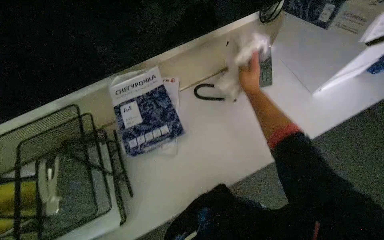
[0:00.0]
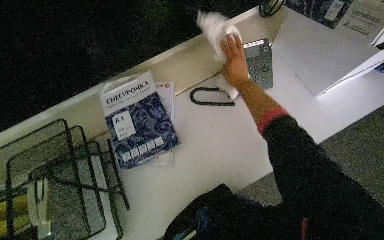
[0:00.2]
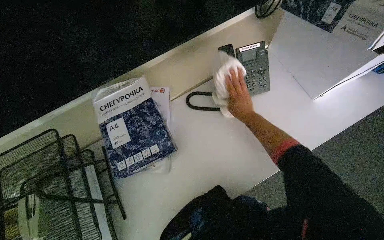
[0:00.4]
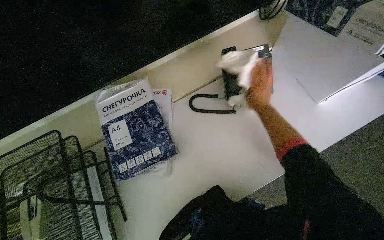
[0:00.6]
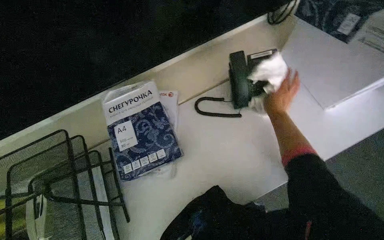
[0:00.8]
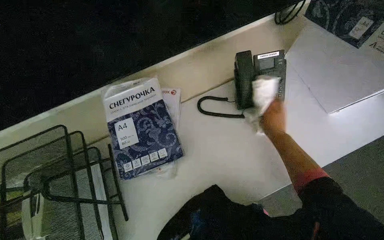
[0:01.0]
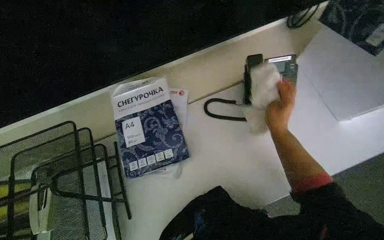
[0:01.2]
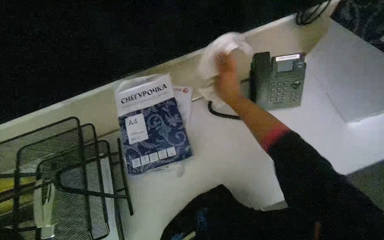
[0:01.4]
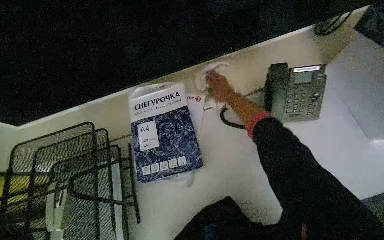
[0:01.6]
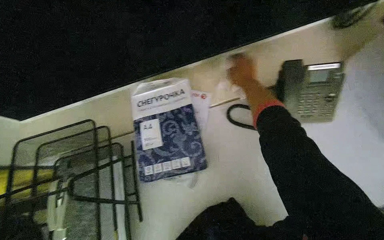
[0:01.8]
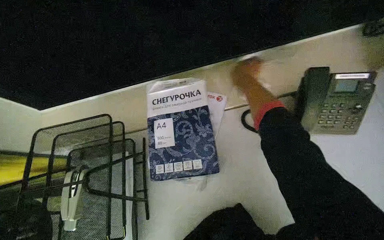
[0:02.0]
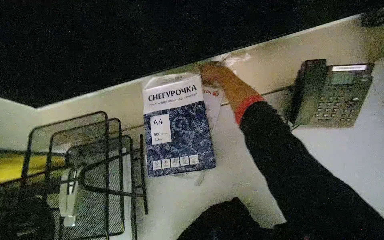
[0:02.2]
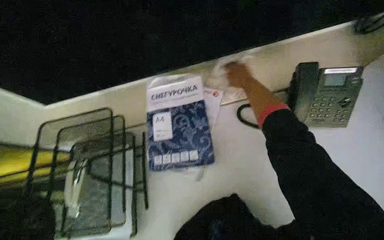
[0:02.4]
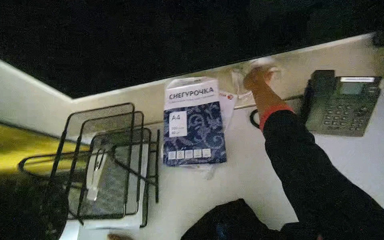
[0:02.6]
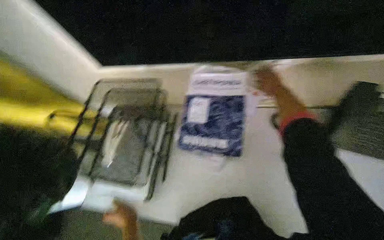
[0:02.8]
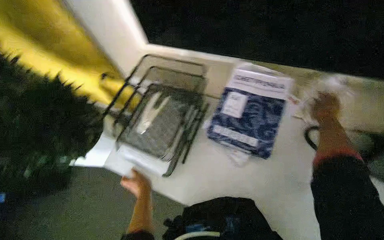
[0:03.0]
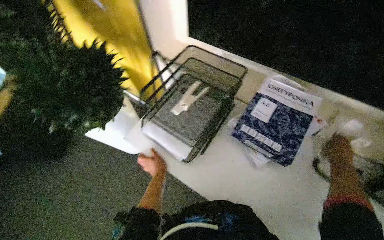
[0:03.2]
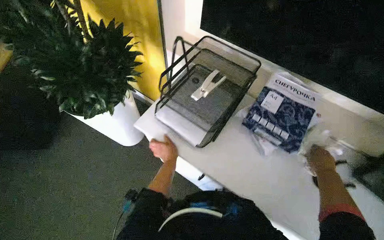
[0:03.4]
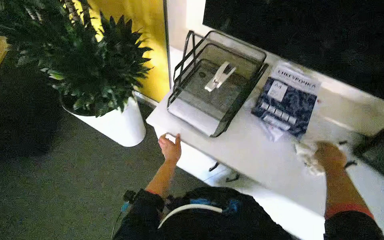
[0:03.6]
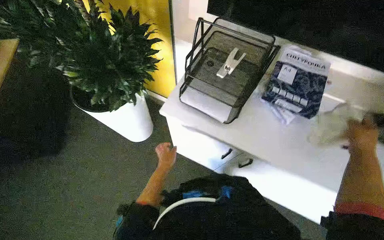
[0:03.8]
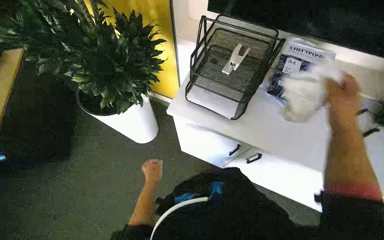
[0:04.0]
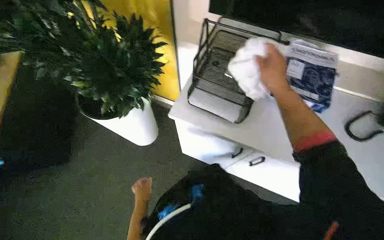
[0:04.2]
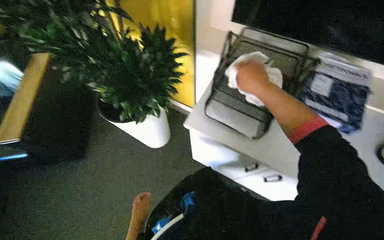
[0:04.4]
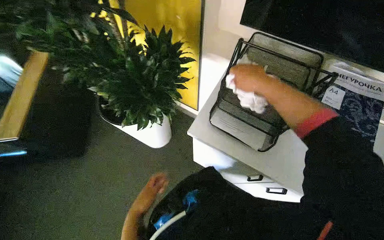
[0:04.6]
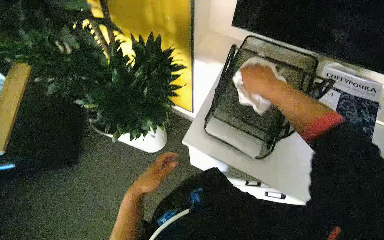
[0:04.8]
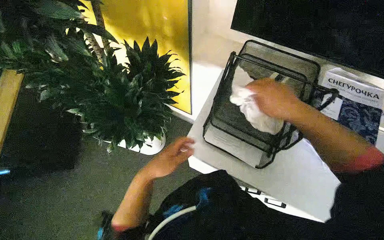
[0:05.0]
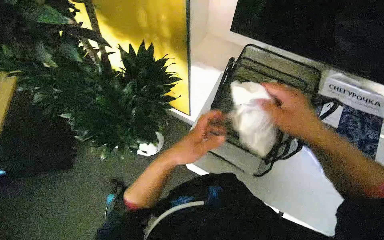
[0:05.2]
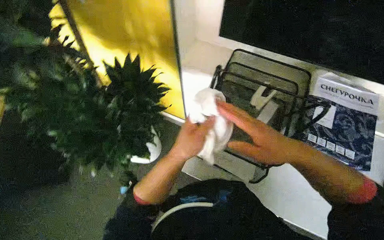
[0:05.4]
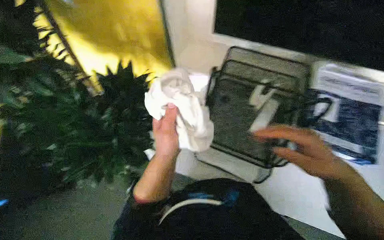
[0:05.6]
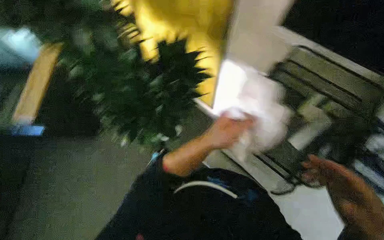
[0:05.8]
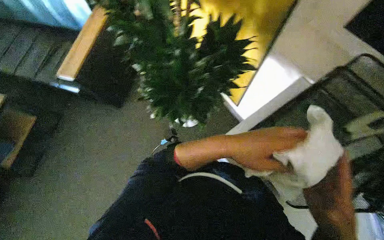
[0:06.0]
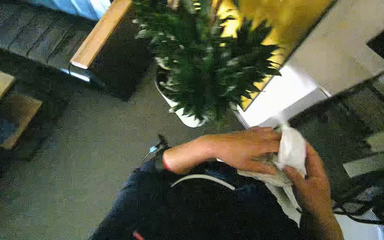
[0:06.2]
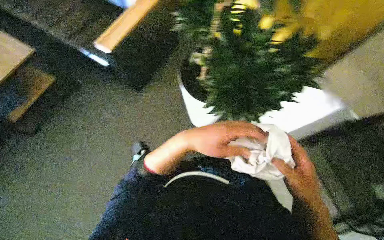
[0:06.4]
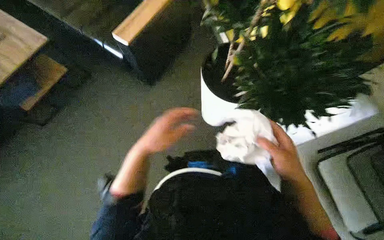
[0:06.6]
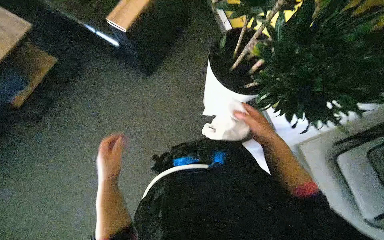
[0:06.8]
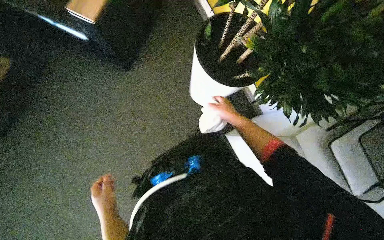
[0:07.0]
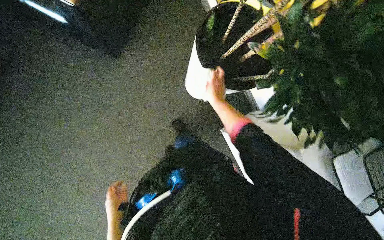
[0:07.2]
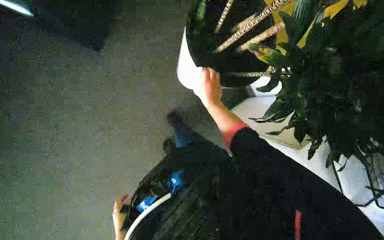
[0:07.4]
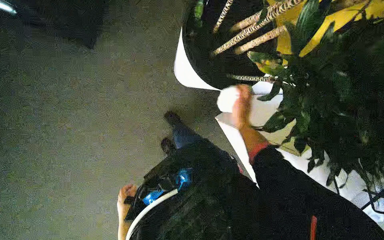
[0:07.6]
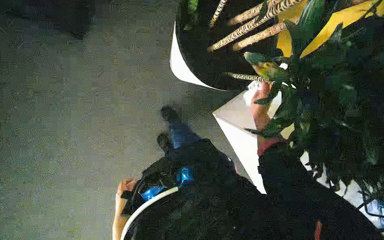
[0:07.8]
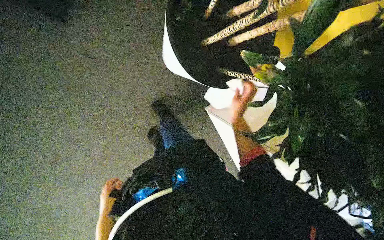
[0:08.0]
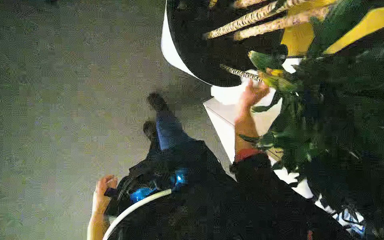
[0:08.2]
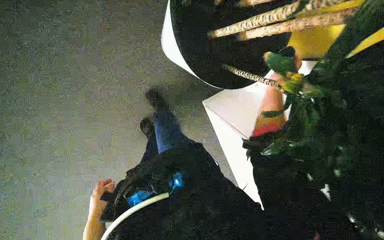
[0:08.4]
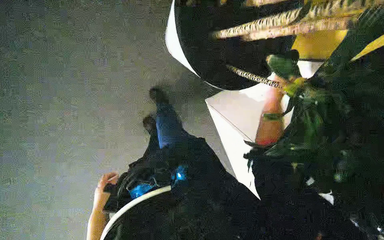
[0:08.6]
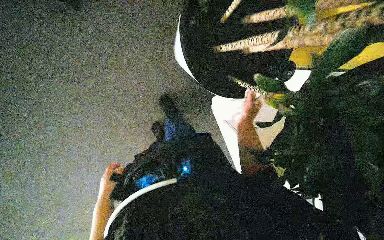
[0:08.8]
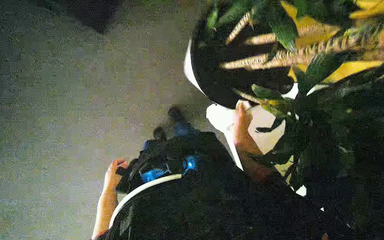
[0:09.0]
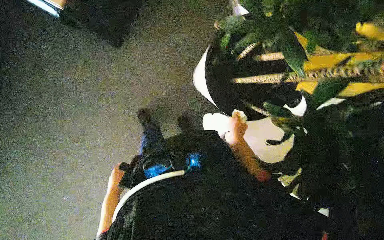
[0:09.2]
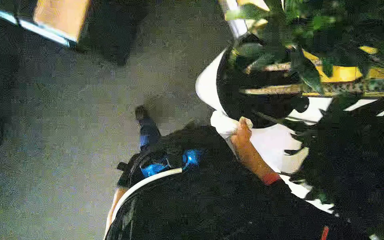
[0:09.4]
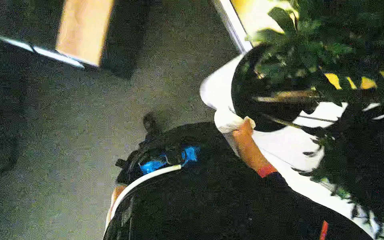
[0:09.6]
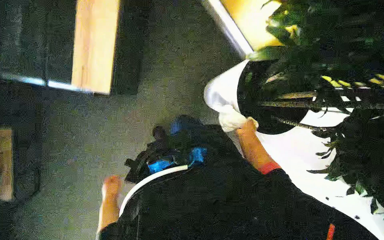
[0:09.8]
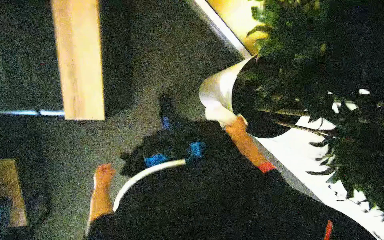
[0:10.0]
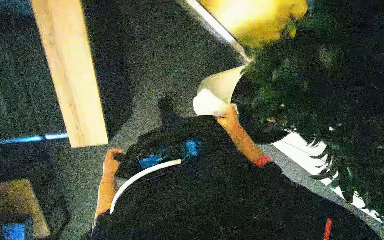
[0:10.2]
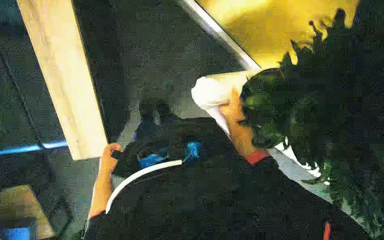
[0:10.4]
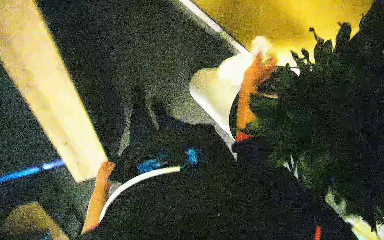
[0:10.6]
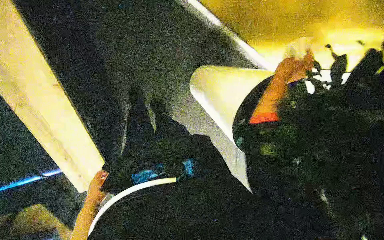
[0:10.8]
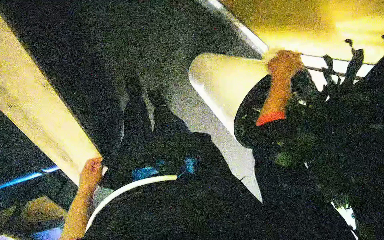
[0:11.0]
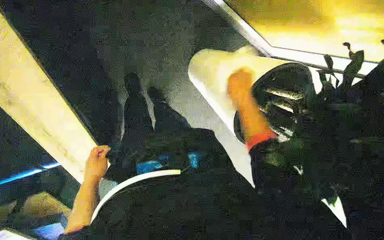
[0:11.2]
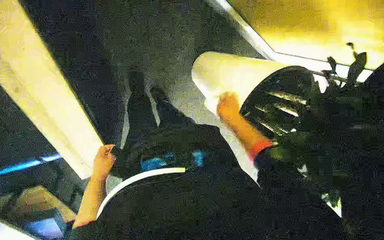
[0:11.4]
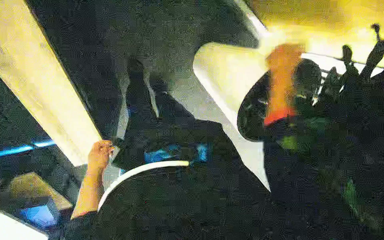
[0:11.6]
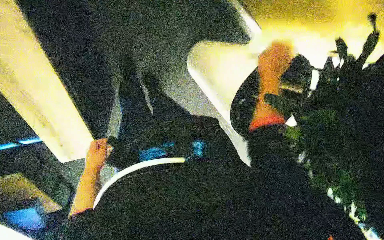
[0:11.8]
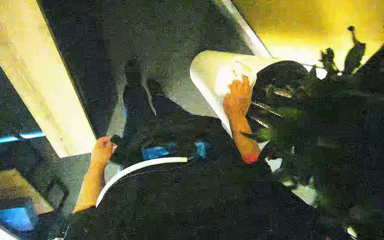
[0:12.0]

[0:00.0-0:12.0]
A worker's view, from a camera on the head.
Job: wiping surfaces.
The whole recording: Wiping office surfaces. The worker wipes various surfaces in the office, including a water dispenser, printer, desk, plant pot, wooden table, and couch.
0:00.0 to 0:01.6: The right hand travels to the left by about 20 cm, and goes down the picture and returns, approximately 5 cm each way.
0:01.6 to 0:03.0: The wearer's head swings approximately 40 degrees to the left.
0:03.0 to 0:04.4: The wearer moves to the left, approximately 40 cm.
0:04.4 to 0:06.0: The wearer looks roughly 30 degrees further to the left. The camera pitches downward, by approximately 15 degrees.
0:06.0 to 0:07.6: The wearer looks some 20 degrees further downward. The left hand moves to the left, approximately 60 cm; the right hand travels up the picture, farther from the camera and to the left by about 50 cm.
0:07.6 to 0:09.0: The right hand swings nearer and farther, about 15 cm each way, with 2 reversals; the left hand goes roughly 10 cm up the picture.
0:09.0 to 0:10.4: Both hands move up the picture, some 15 cm. The right hand reaches about 15 cm farther from the camera, then returns.
0:10.4 to 0:12.0: The right hand goes up and down the picture, some 15 cm each way, reversing 3 times. The left hand goes about 15 cm nearer to the camera, and goes down the picture and returns, about 10 cm each way.

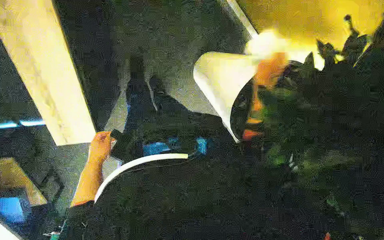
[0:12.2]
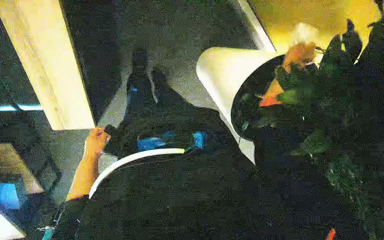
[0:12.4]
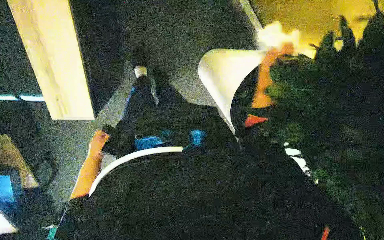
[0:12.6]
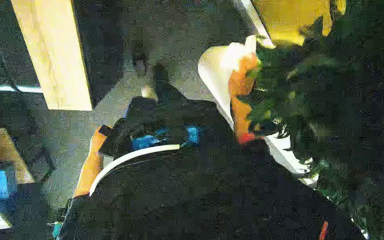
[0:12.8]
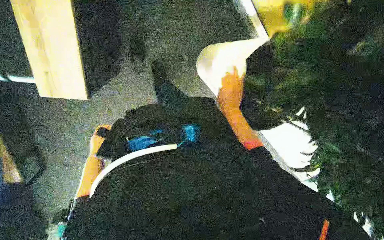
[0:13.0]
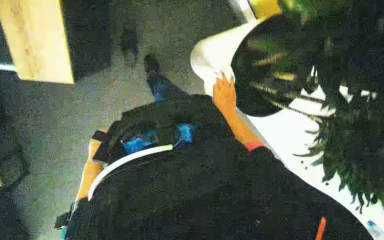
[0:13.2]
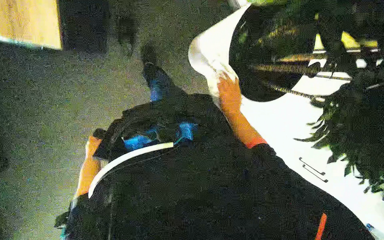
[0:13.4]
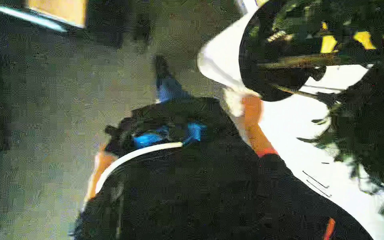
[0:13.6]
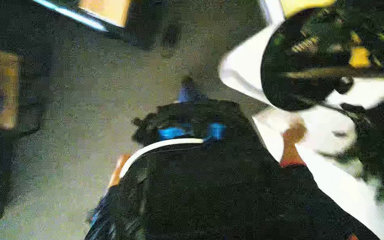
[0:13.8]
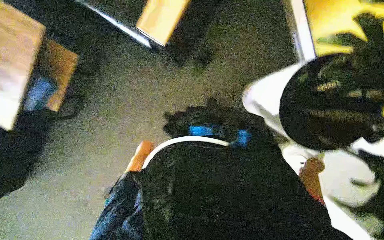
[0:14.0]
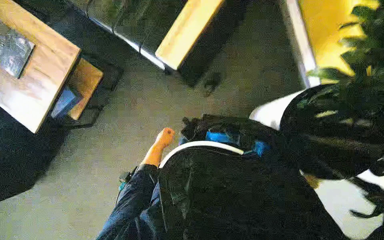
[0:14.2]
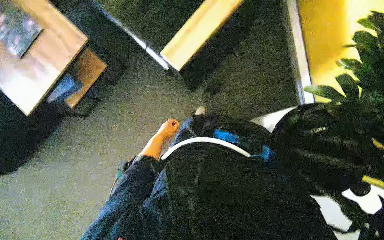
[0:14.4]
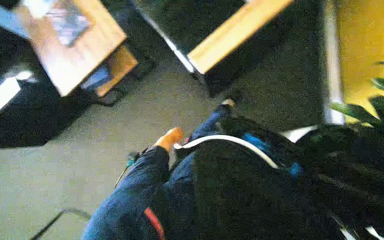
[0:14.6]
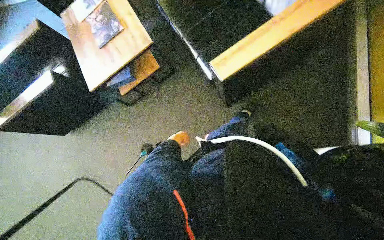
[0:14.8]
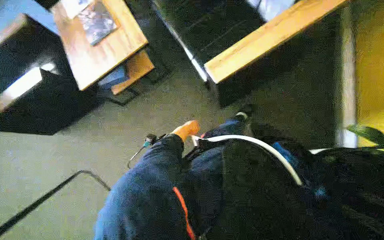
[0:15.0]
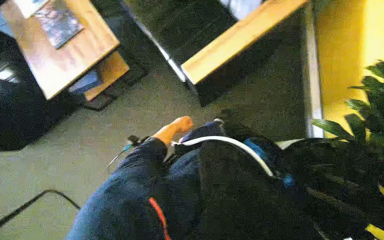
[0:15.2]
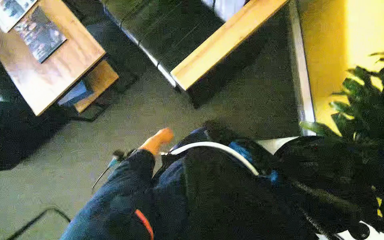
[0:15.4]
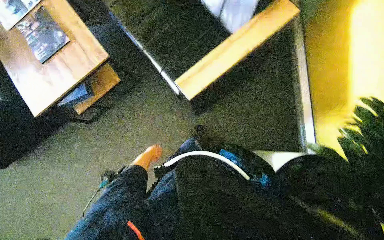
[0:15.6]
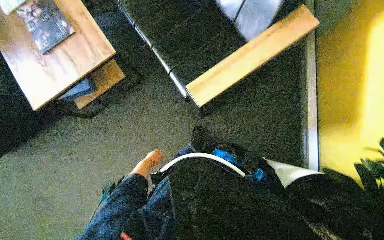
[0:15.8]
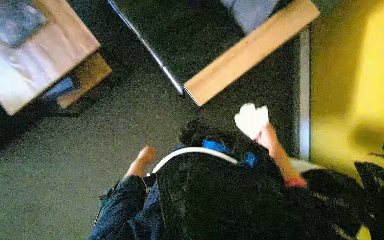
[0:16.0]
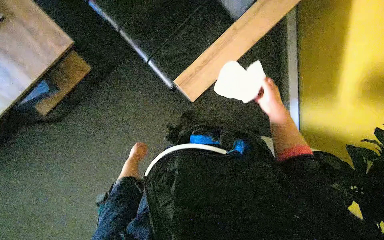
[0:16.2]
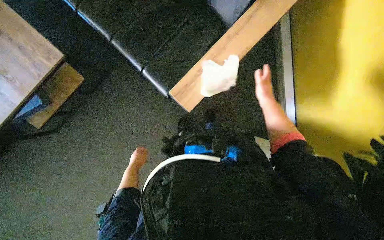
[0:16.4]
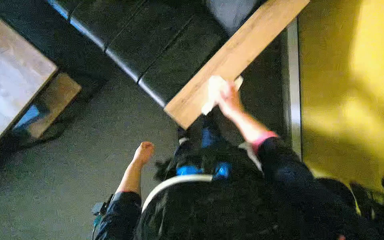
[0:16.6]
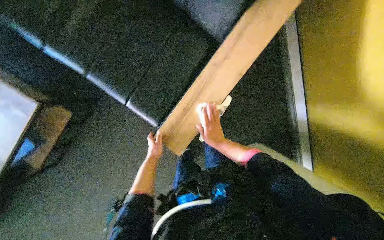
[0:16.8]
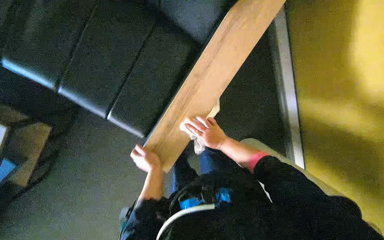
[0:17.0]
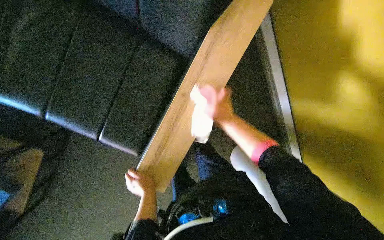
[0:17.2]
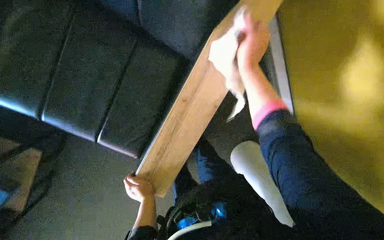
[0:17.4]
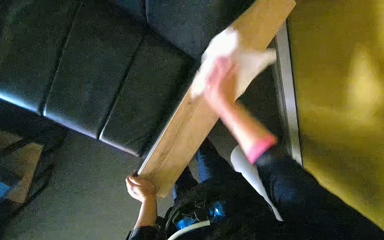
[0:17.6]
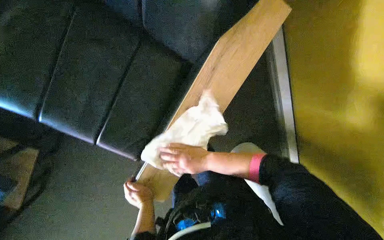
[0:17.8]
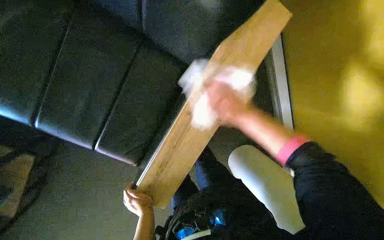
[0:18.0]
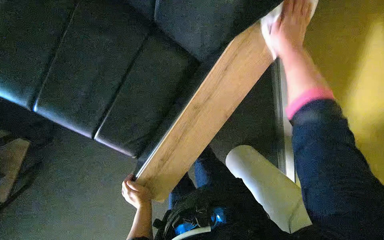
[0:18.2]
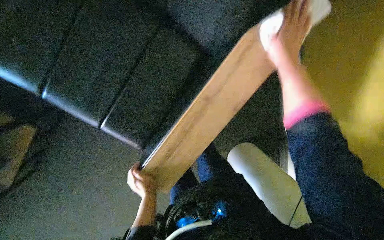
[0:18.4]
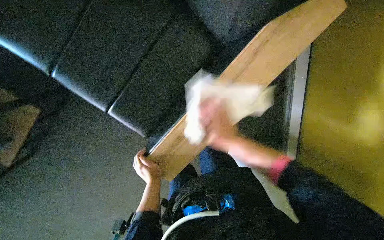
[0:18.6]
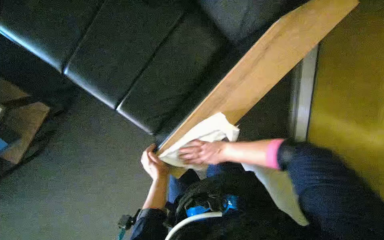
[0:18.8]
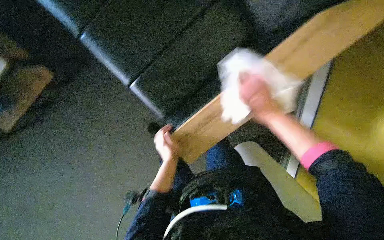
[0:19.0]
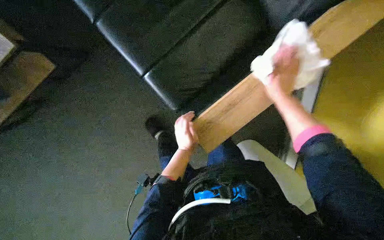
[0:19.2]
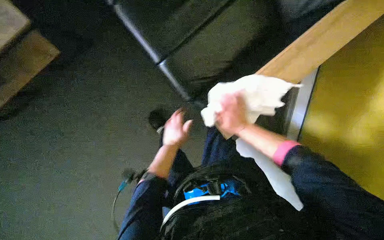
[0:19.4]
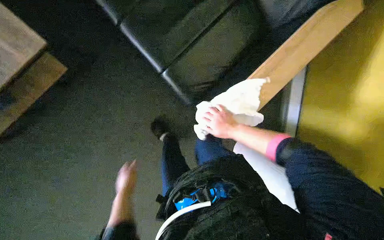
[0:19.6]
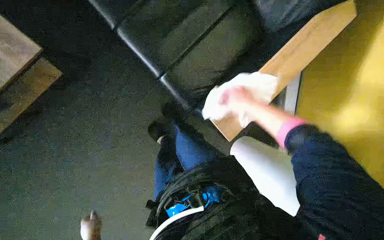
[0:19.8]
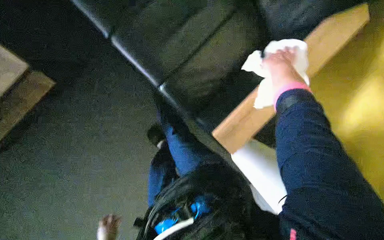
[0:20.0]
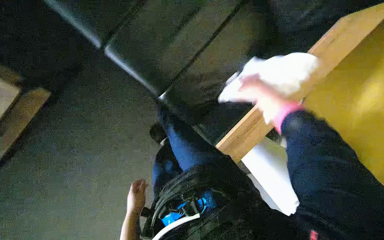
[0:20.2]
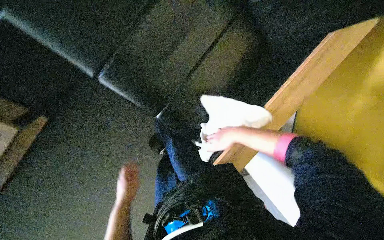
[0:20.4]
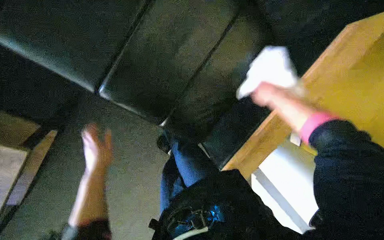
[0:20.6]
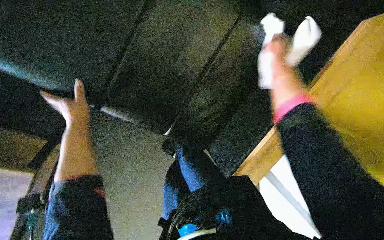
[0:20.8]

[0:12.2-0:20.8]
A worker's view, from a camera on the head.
Job: wiping surfaces.
The whole recording: Wiping office surfaces. The worker wipes various surfaces in the office, including a water dispenser, printer, desk, plant pot, wooden table, and couch.
0:12.2 to 0:13.6: The right hand goes about 15 cm down the picture, and goes to the left and returns, roughly 10 cm each way.
0:15.0 to 0:16.6: The head rotates some 25 degrees to the right.
0:16.6 to 0:18.0: The left hand moves to the right and nearer to the camera, some 15 cm.
0:18.0 to 0:19.4: The head turns to the left by about 20 degrees. The view tilts approximately 20 degrees downward.
0:19.4 to 0:20.8: The right hand shifts about 35 cm up the picture and to the right.
